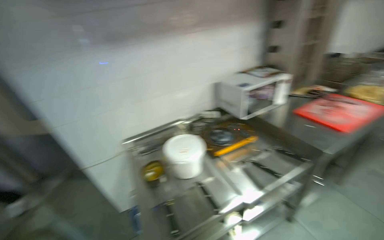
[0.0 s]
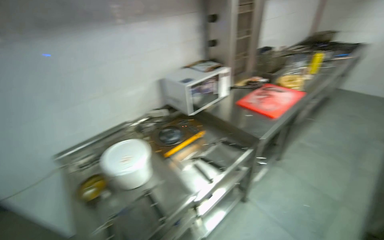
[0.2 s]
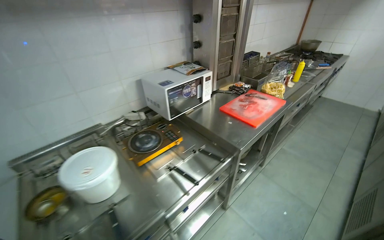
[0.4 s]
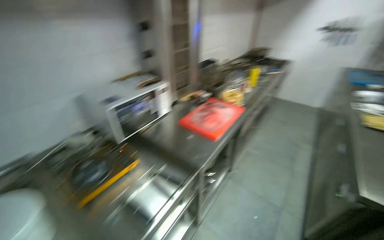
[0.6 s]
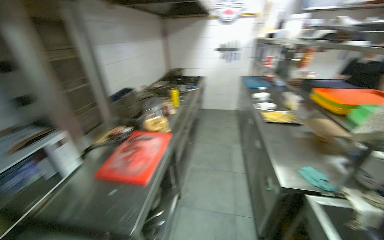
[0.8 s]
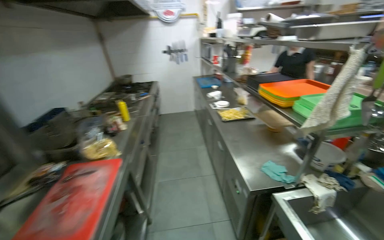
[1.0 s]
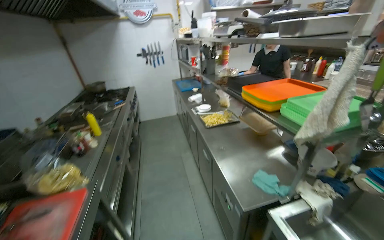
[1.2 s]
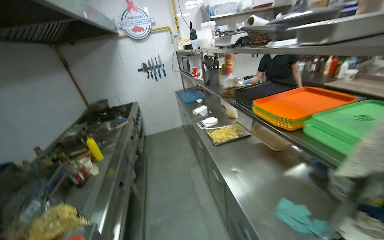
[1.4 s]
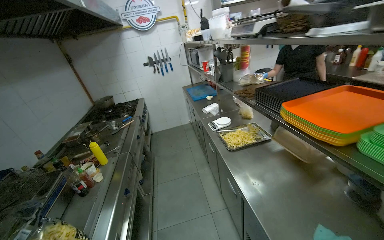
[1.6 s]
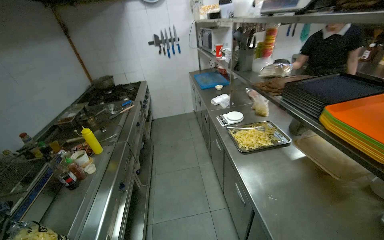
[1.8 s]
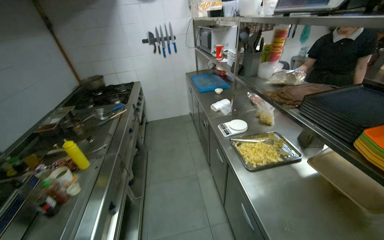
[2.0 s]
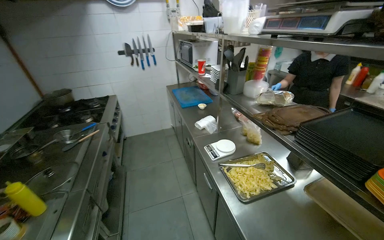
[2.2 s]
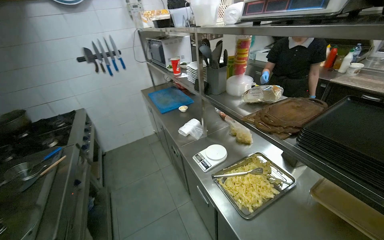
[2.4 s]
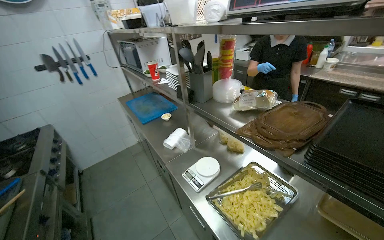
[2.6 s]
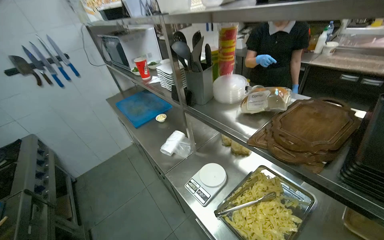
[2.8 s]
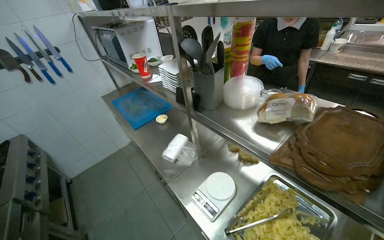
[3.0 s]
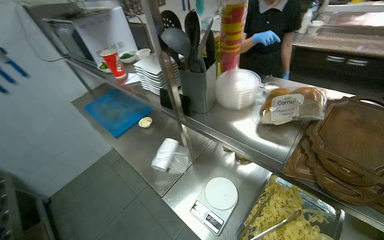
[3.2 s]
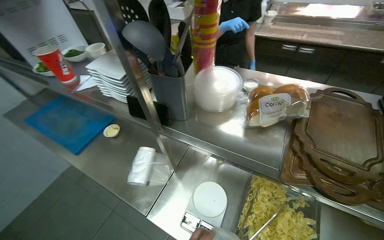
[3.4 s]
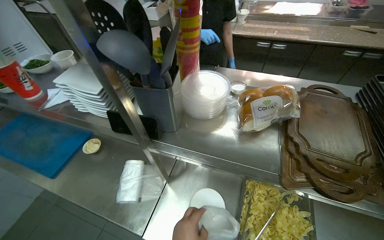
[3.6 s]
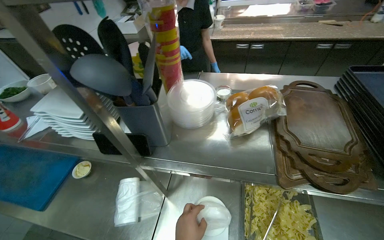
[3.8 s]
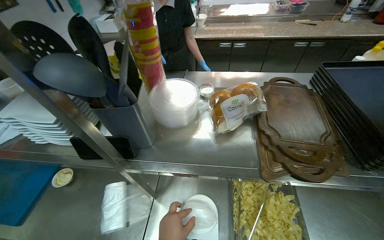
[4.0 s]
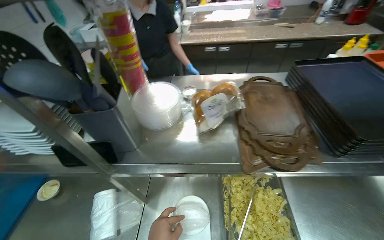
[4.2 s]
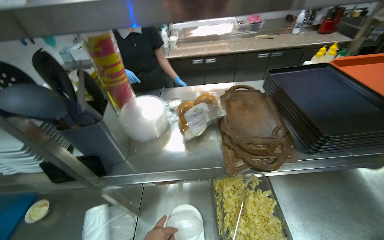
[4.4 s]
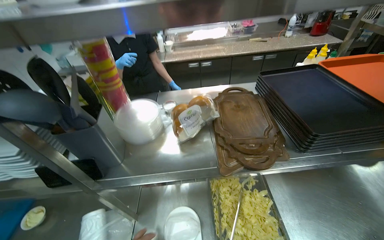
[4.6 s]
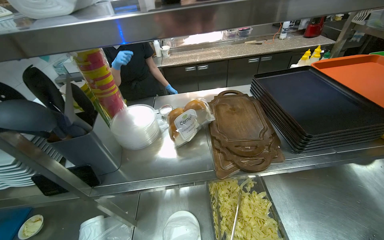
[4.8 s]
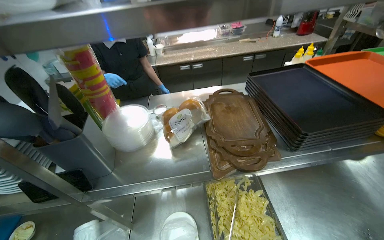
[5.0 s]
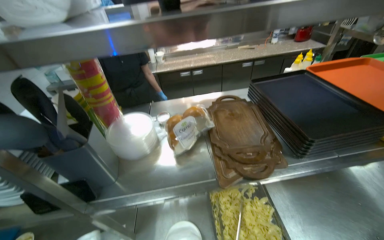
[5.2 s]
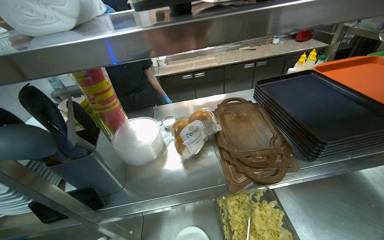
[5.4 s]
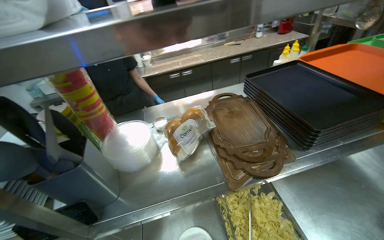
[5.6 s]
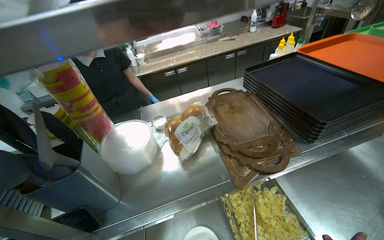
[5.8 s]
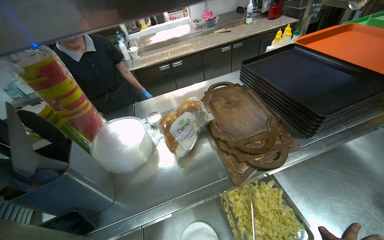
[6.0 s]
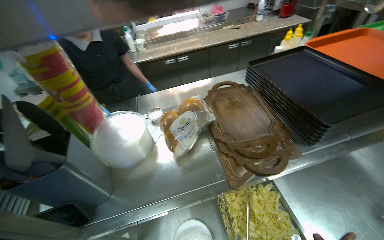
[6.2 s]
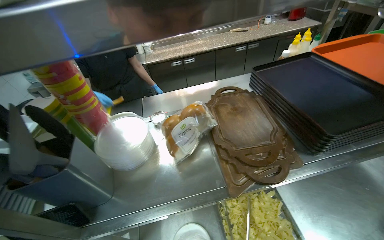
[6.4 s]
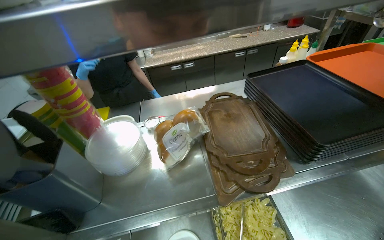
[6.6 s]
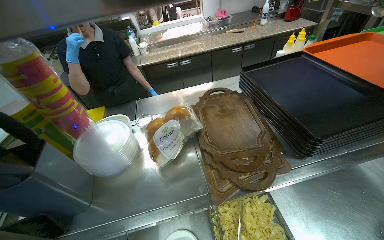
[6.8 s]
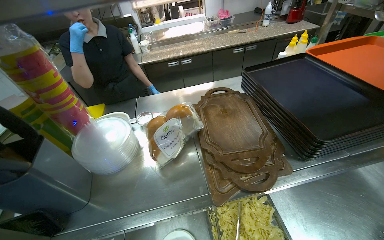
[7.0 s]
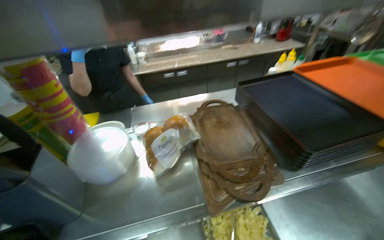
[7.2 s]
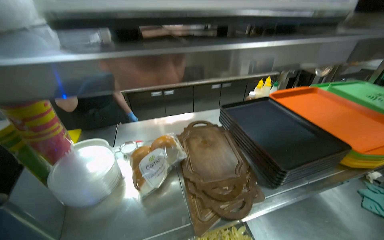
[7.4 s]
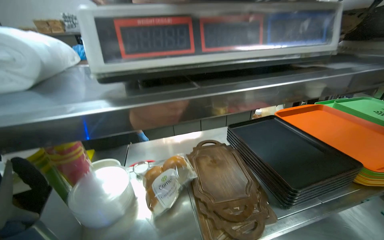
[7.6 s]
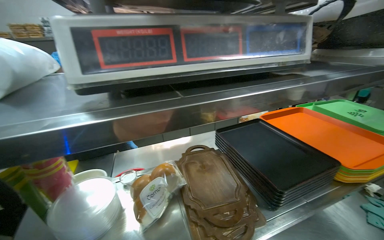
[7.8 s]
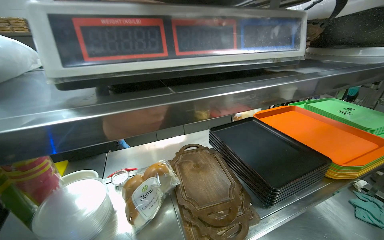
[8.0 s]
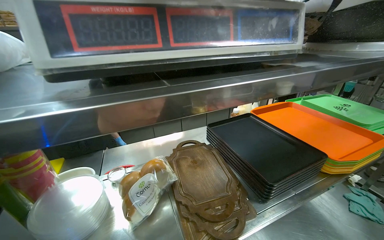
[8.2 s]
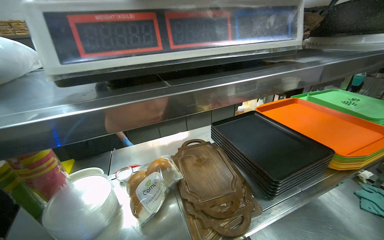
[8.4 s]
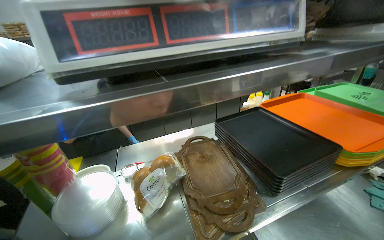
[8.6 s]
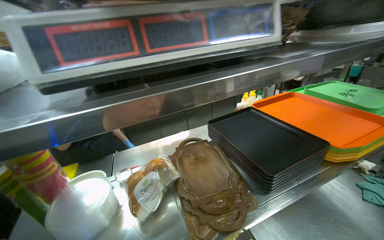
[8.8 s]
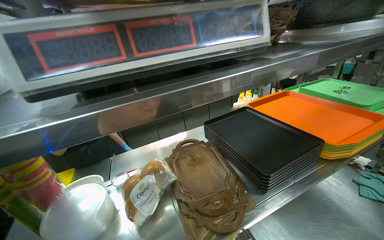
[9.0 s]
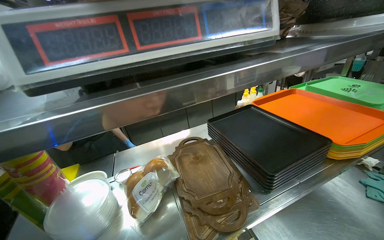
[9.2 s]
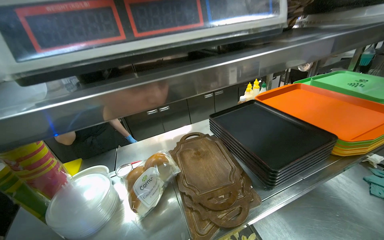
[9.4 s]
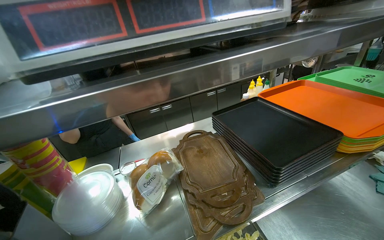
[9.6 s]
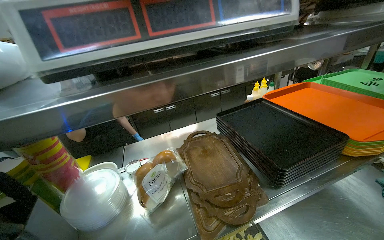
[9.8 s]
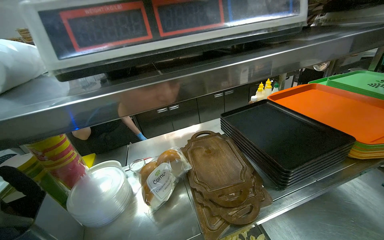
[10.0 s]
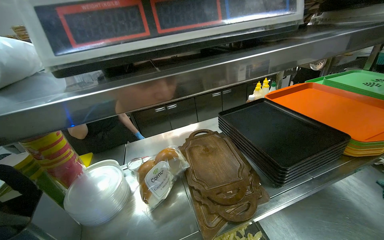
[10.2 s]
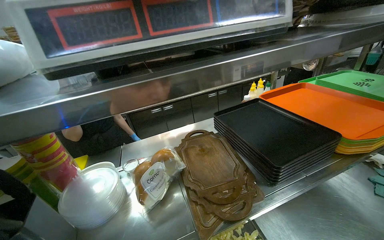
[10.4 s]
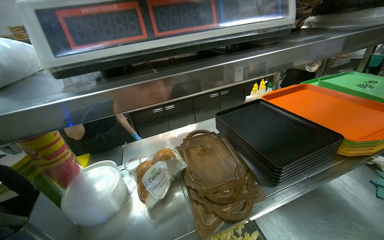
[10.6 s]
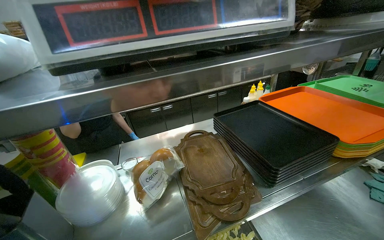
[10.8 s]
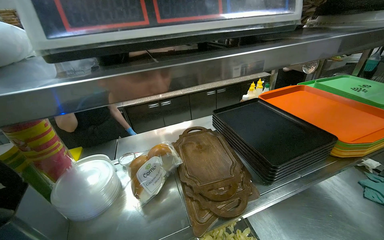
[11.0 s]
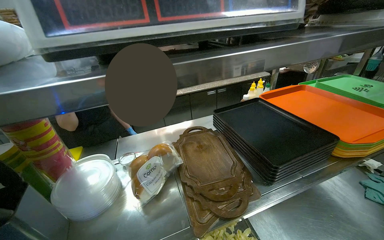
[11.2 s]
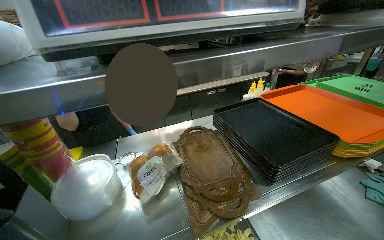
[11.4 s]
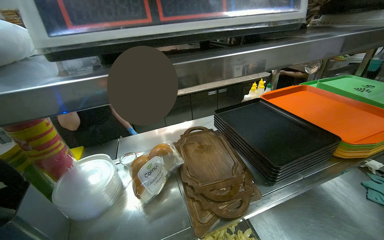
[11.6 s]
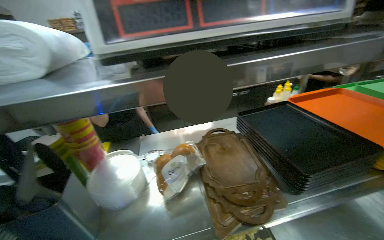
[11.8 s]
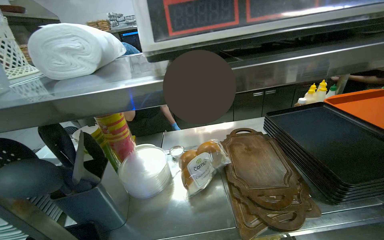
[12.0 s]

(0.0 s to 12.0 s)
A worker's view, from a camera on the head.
Job: preparing food.
The whole recording: Weighing and bagging pasta. The worker uses tongs to scoop pasta from a tray into a plastic bag on a scale.
0.0 s - 1.6 s: The camera is carried roughly 1.5 m. The head turns to the right by approximately 80 degrees.
1.6 s - 3.0 s: The head travels some 1 m. The head rotates approximately 30 degrees to the right.
3.0 s - 4.4 s: The head rotates roughly 50 degrees to the right.
6.0 s - 7.6 s: The wearer looks some 15 degrees further upward.

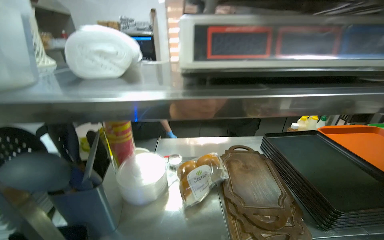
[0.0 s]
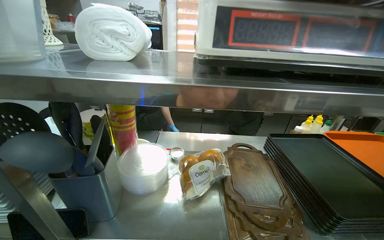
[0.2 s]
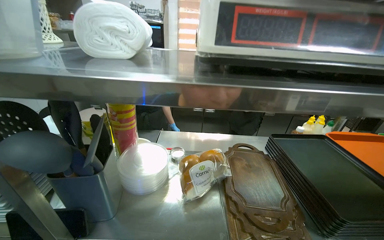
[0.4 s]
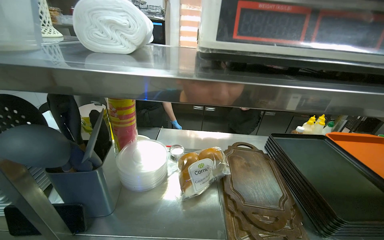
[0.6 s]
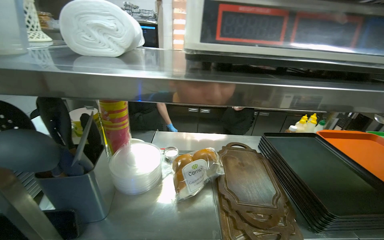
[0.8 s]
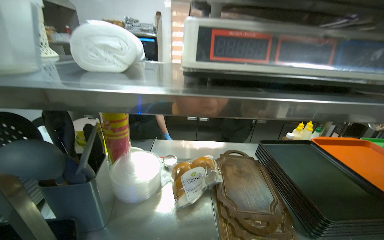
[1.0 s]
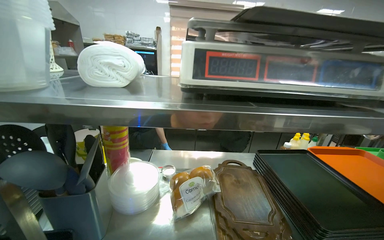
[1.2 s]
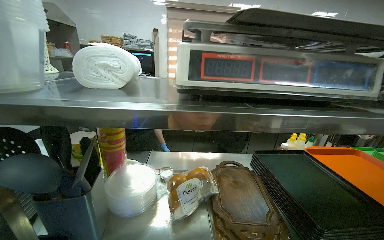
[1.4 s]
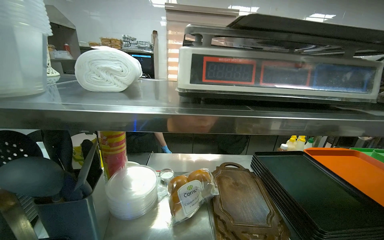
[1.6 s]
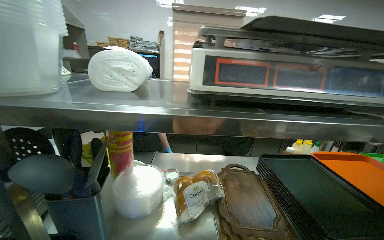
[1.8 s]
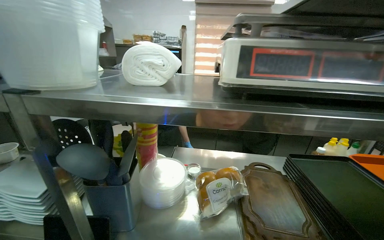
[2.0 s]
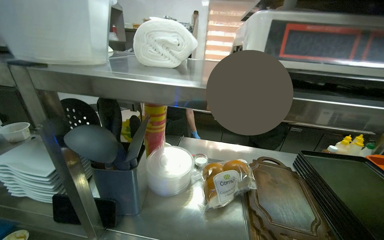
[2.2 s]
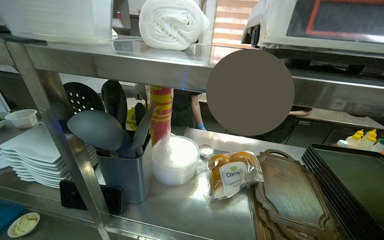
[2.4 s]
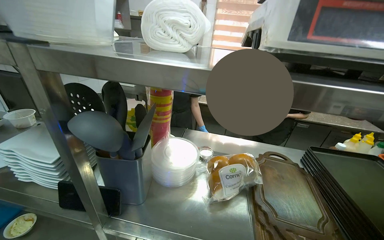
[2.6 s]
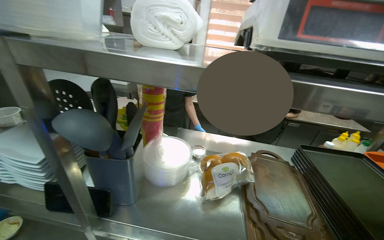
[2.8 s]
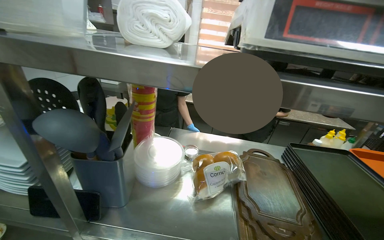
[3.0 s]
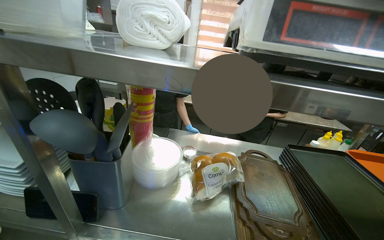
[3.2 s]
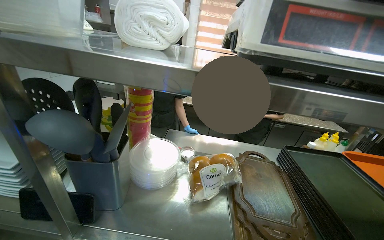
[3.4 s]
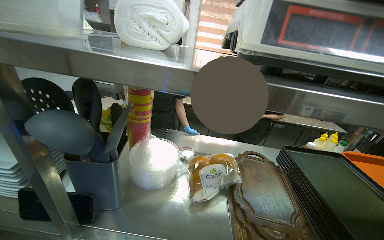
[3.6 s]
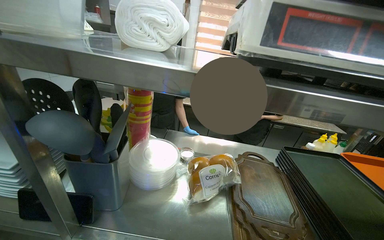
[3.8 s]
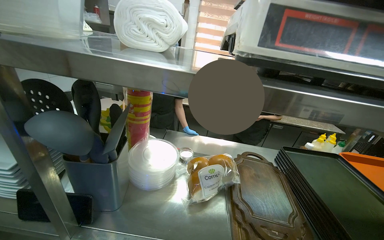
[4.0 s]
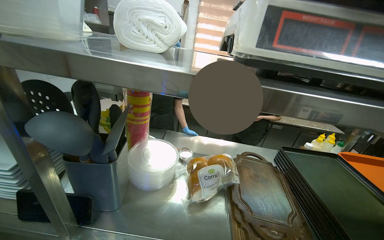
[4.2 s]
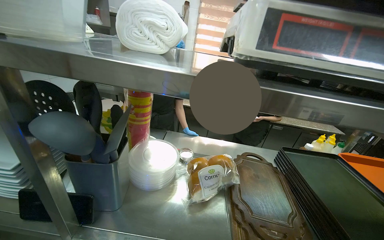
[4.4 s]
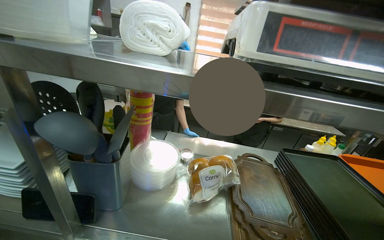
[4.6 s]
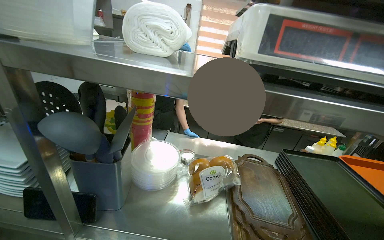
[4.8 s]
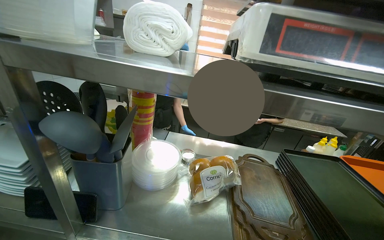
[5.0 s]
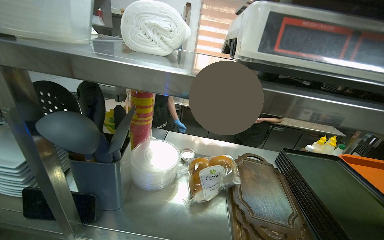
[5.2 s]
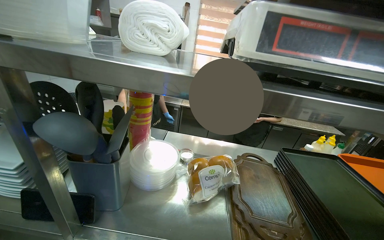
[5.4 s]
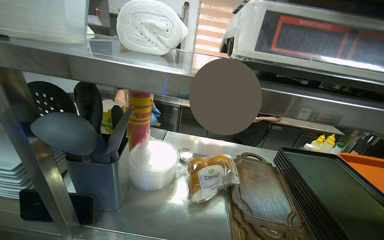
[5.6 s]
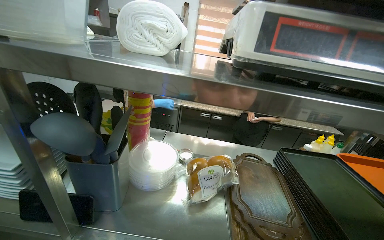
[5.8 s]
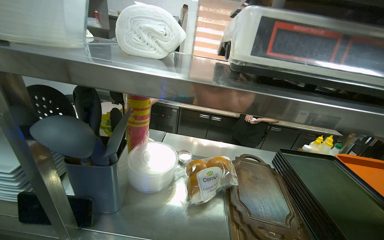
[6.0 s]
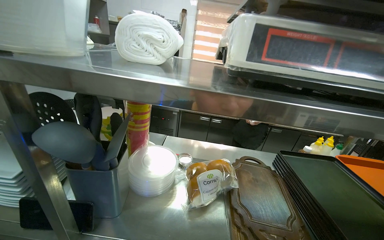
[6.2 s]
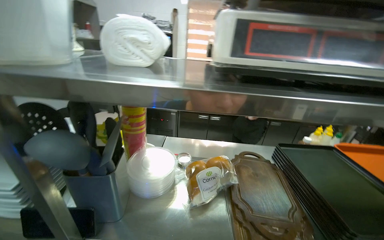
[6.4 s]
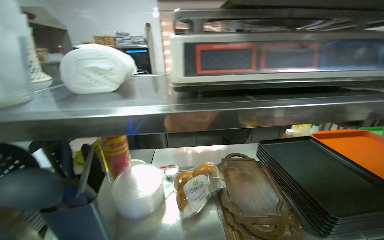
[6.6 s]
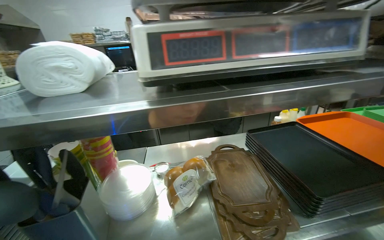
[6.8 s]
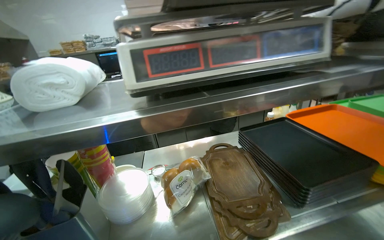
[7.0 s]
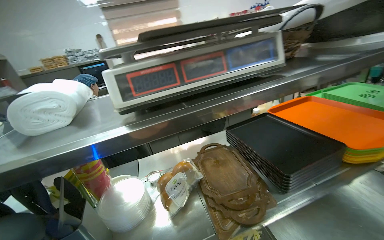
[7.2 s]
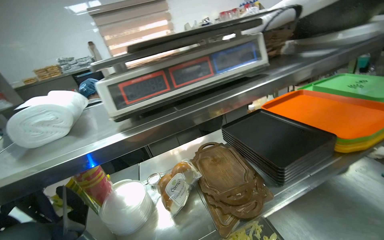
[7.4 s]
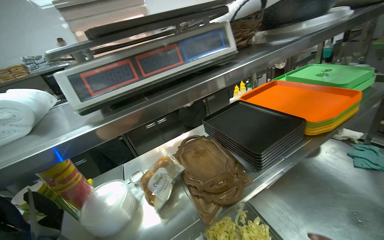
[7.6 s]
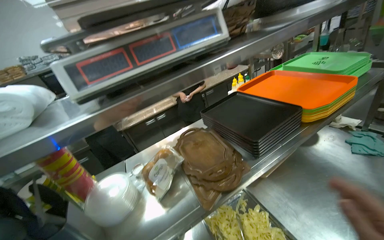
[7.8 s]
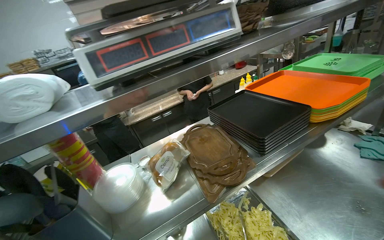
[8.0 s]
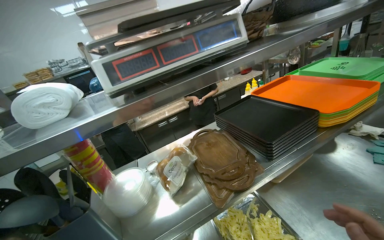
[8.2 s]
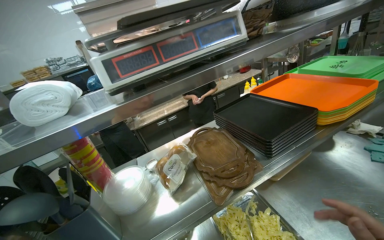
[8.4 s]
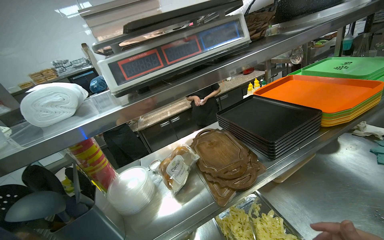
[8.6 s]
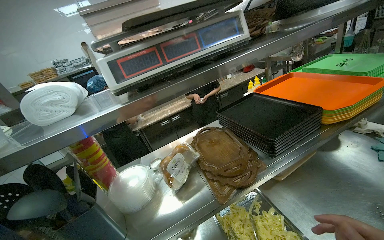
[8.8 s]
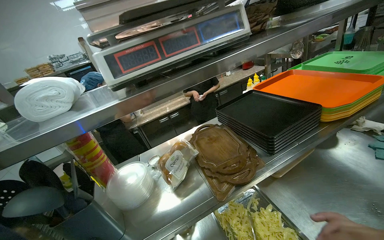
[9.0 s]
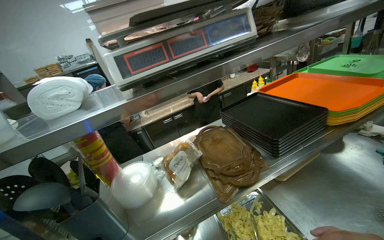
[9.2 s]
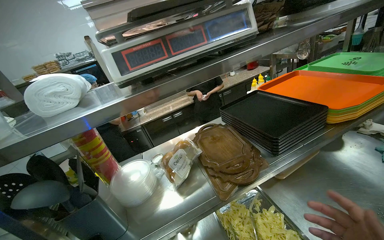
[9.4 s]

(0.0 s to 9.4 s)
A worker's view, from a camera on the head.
Job: preparing food.
The whole recording: Weighing and bagging pasta. The worker uses tongs to scoop pasta from a tray into a plastic bag on a scale.
6.2 s - 7.8 s: The wearer looks approximately 40 degrees further to the right.
